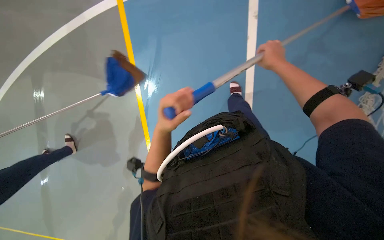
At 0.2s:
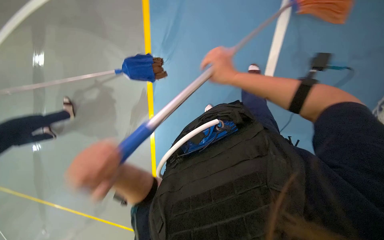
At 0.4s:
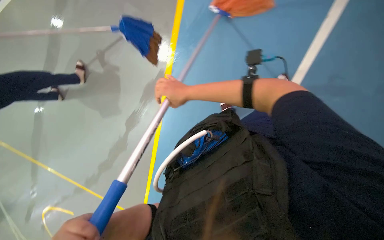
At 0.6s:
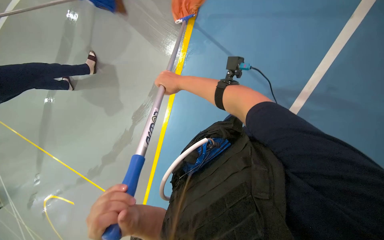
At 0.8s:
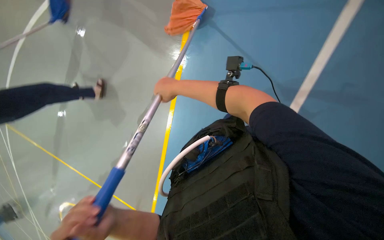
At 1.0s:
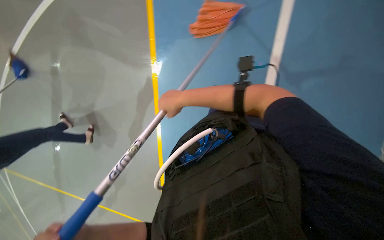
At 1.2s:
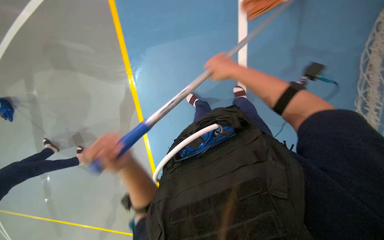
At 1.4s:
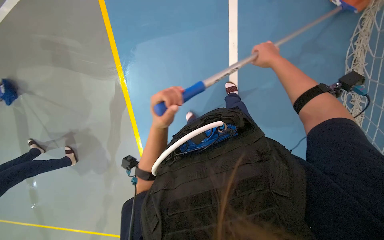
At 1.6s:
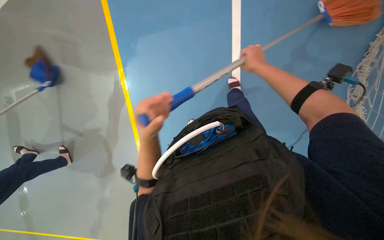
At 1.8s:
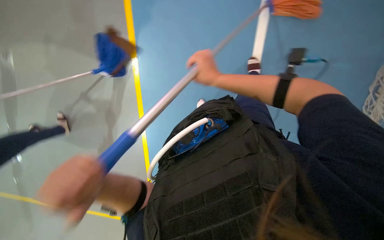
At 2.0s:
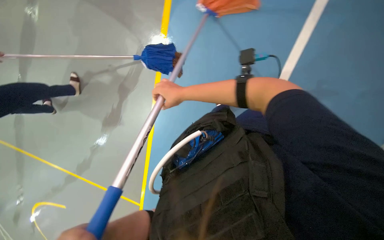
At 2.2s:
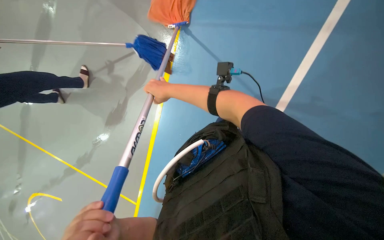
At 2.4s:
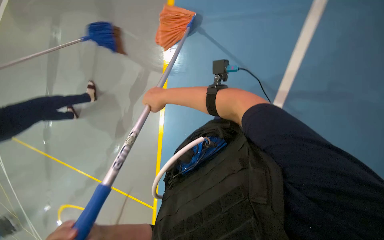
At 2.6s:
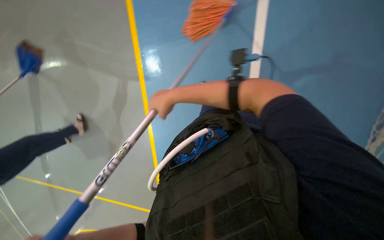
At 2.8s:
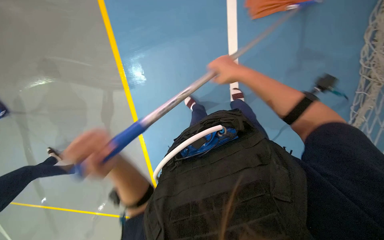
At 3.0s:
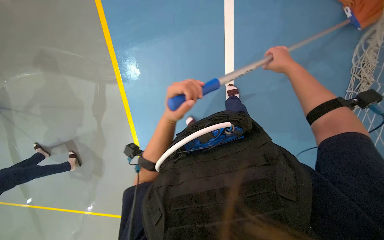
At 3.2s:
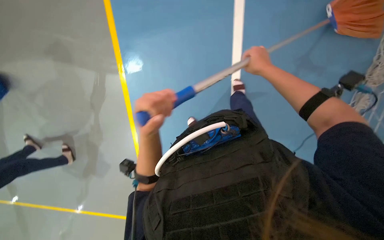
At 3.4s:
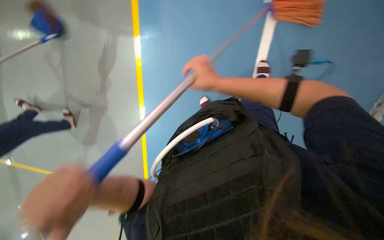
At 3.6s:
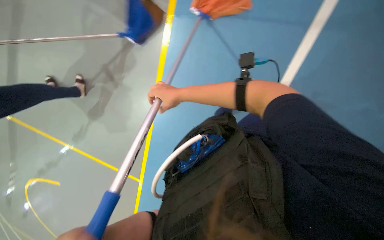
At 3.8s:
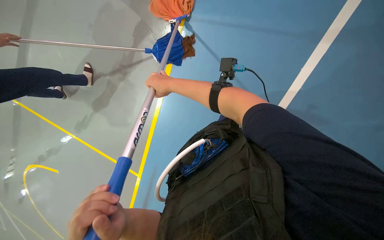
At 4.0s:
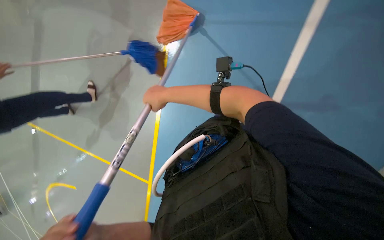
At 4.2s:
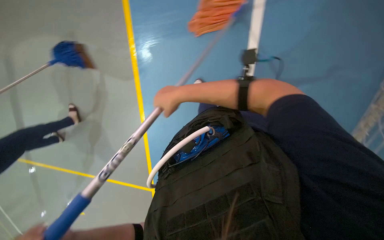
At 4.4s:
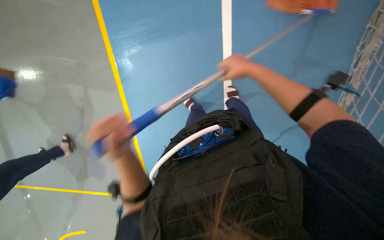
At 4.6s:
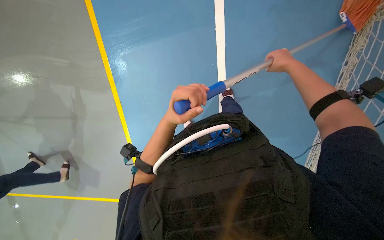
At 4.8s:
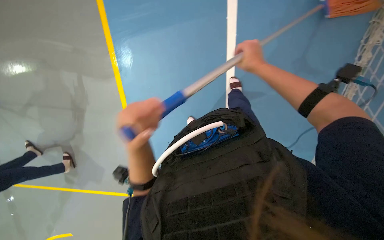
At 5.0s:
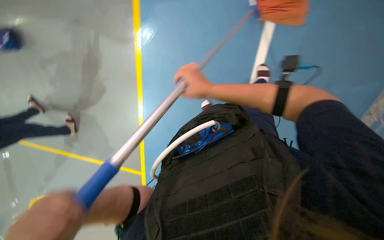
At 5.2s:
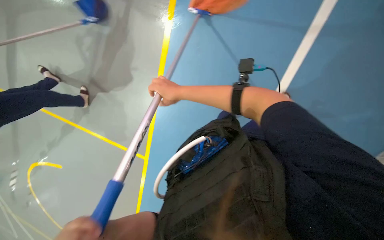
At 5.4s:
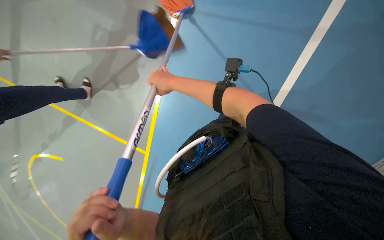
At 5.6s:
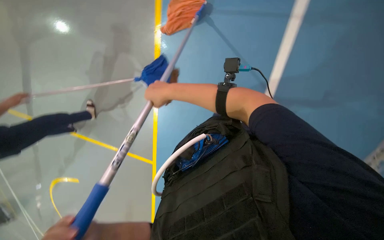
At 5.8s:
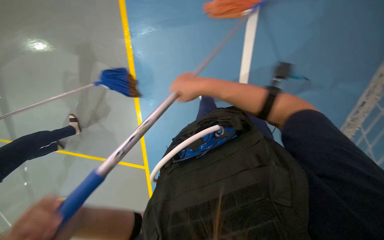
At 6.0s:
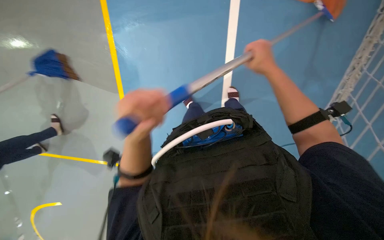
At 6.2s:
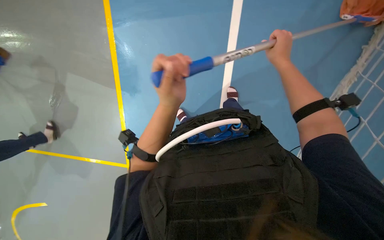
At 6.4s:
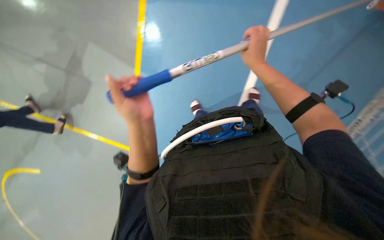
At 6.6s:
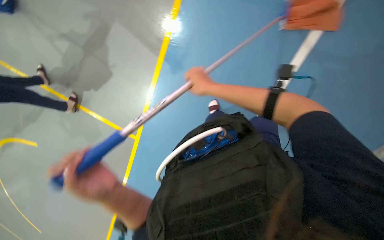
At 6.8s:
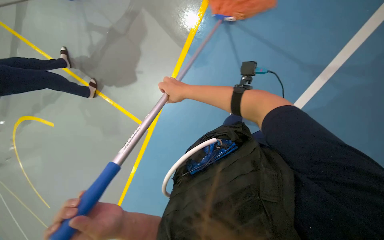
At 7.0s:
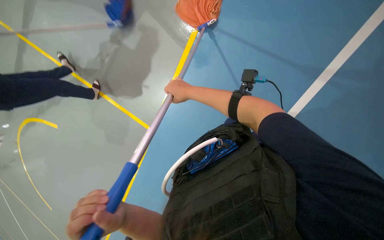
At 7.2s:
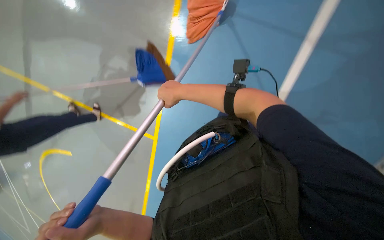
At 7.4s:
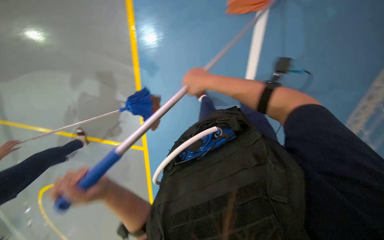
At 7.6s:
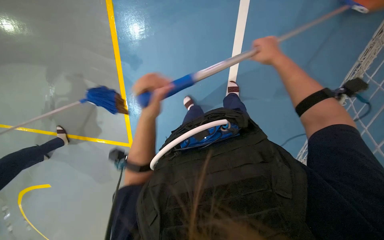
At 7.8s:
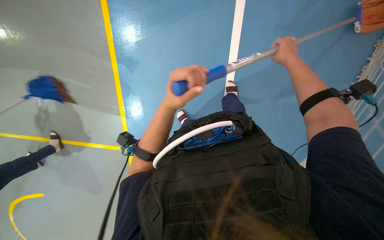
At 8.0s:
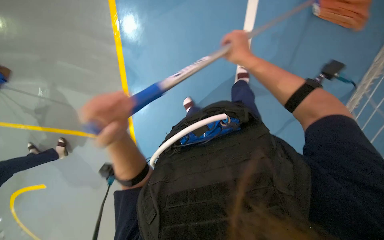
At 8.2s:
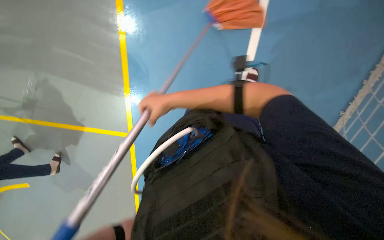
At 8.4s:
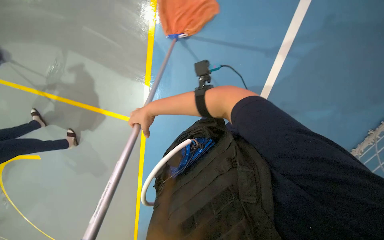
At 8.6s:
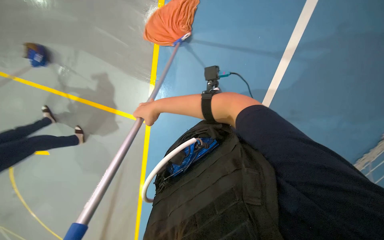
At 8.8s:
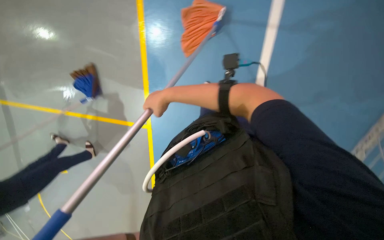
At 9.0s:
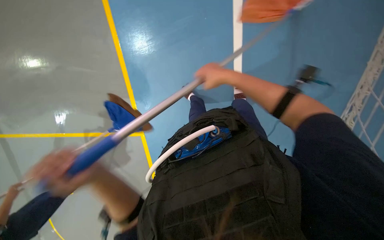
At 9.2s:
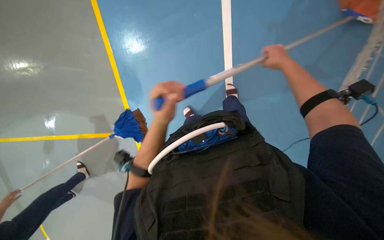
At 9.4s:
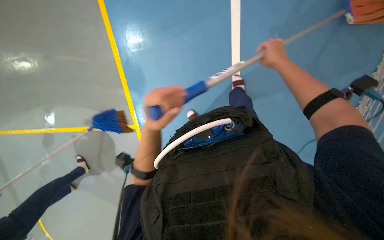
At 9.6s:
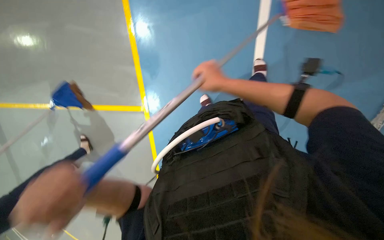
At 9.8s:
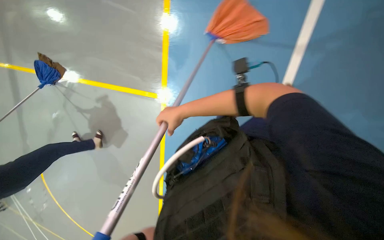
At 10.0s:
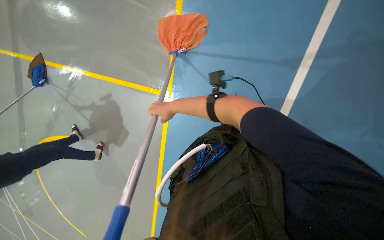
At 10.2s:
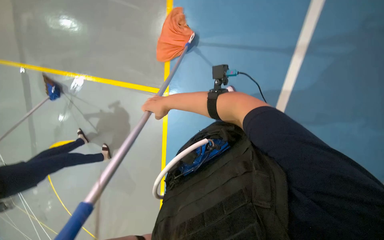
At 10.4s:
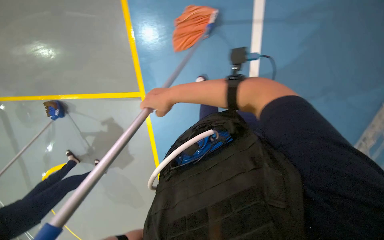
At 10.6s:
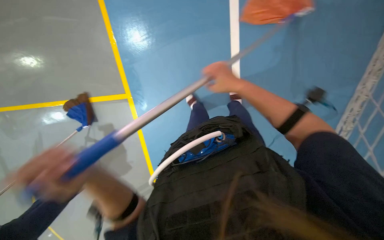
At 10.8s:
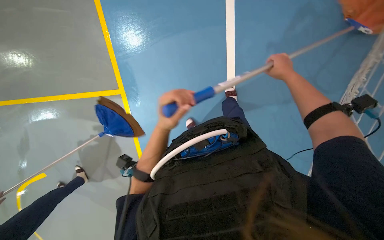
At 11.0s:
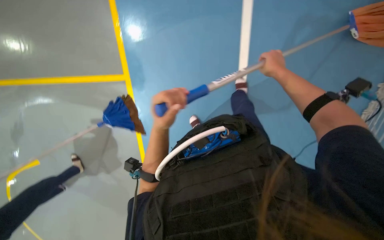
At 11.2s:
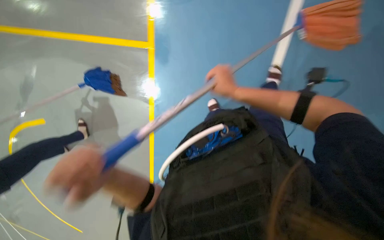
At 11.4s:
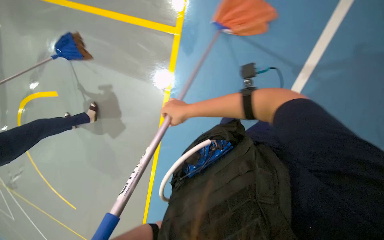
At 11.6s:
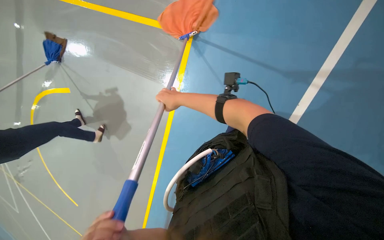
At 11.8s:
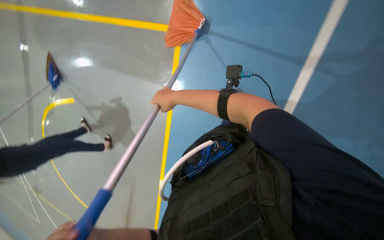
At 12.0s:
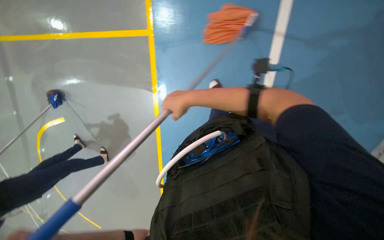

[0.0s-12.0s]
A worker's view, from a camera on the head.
Job: mopping floor.
The whole recording: Mopping sports court floor. The worker mops the blue sports court floor and wrings the mop in a bucket.
1.6s to 3.0s: The right hand travels to the left and back again, approximately 35 cm each way.
3.0s to 4.4s: The camera pitches downward, by roughly 20 degrees. The right hand is displaced to the left by approximately 10 cm.

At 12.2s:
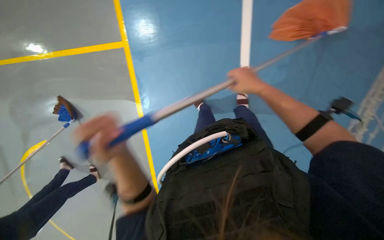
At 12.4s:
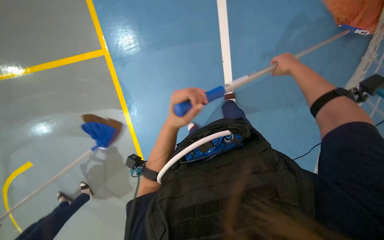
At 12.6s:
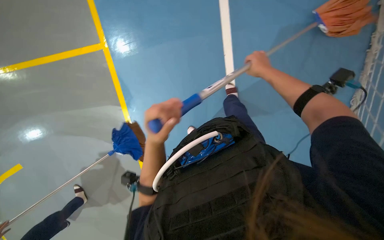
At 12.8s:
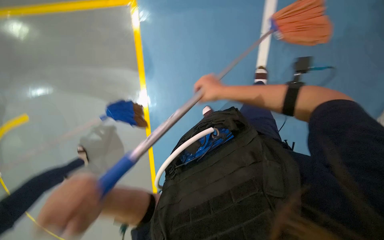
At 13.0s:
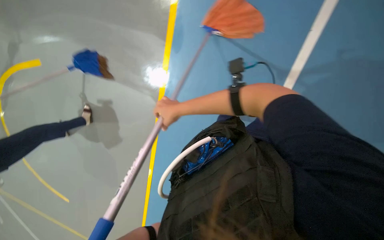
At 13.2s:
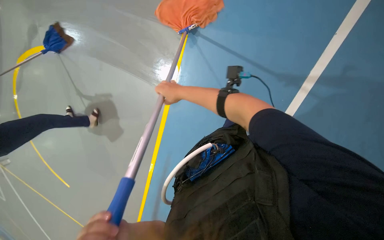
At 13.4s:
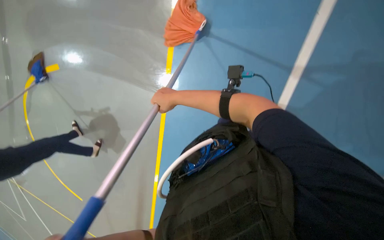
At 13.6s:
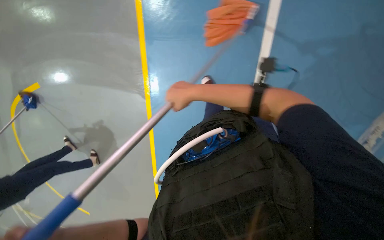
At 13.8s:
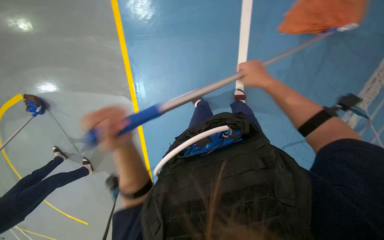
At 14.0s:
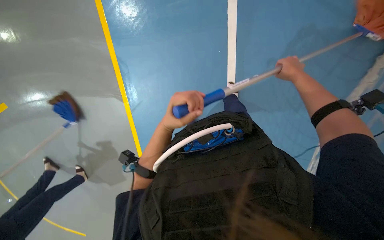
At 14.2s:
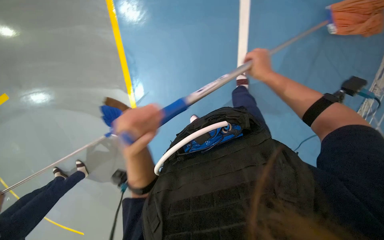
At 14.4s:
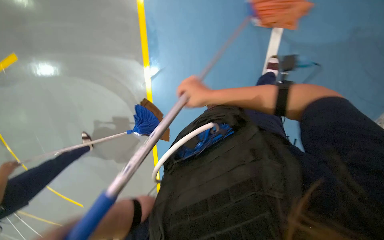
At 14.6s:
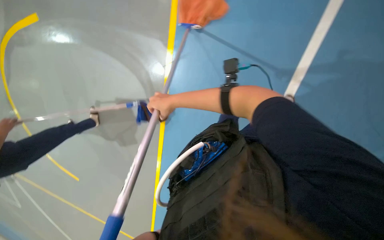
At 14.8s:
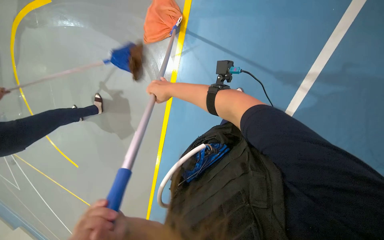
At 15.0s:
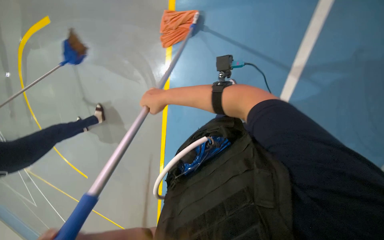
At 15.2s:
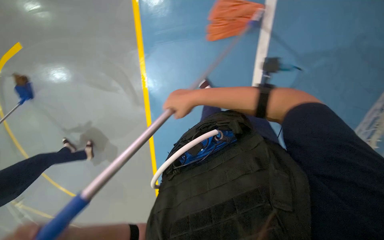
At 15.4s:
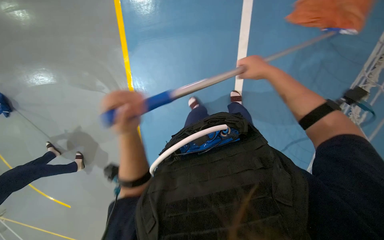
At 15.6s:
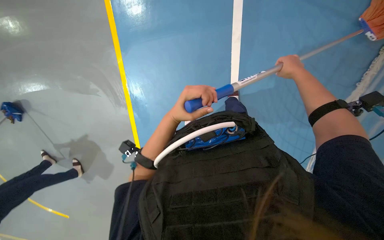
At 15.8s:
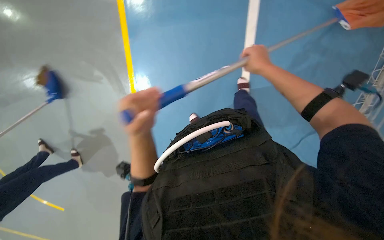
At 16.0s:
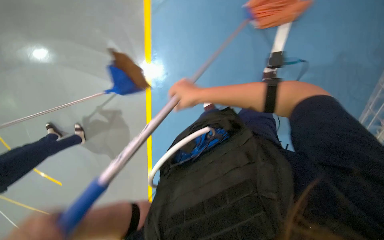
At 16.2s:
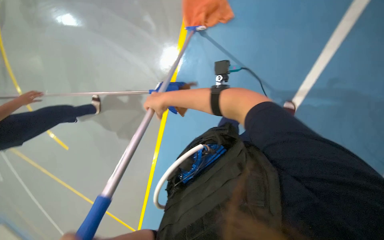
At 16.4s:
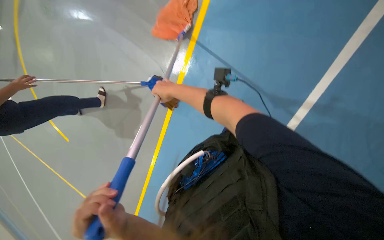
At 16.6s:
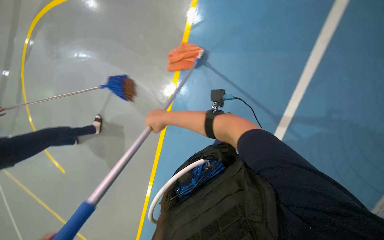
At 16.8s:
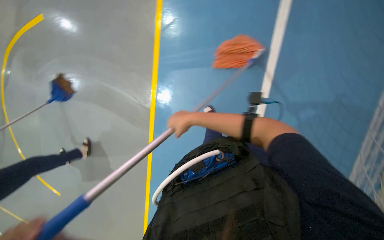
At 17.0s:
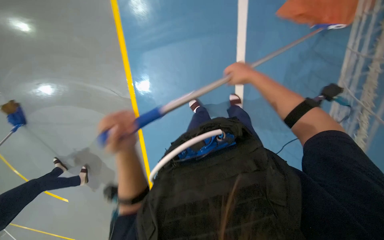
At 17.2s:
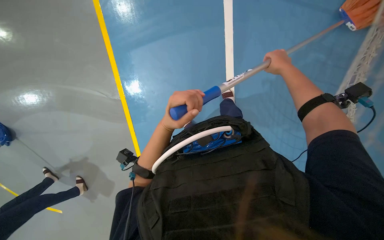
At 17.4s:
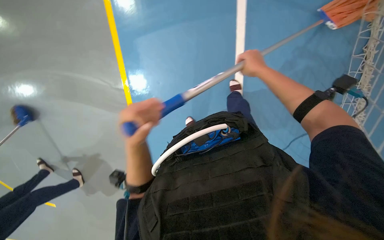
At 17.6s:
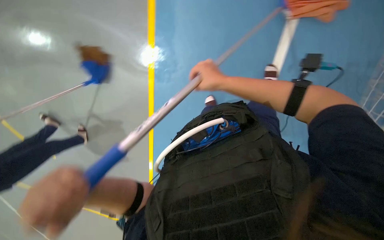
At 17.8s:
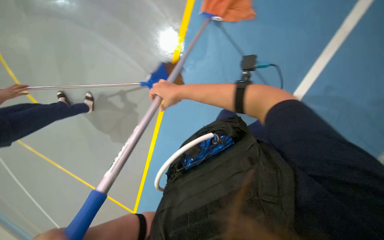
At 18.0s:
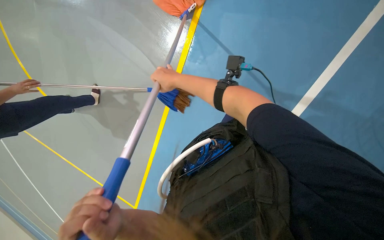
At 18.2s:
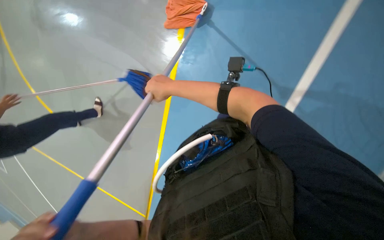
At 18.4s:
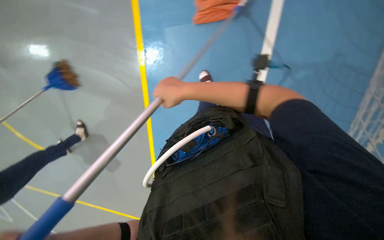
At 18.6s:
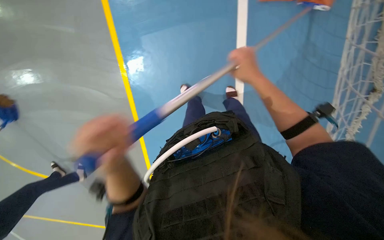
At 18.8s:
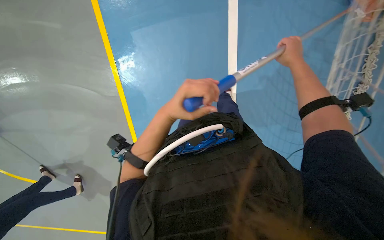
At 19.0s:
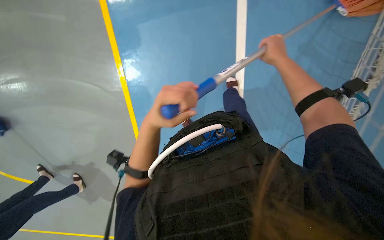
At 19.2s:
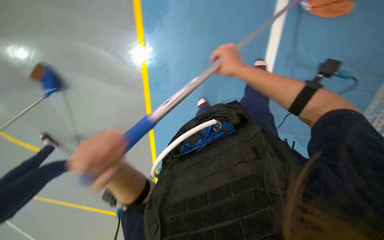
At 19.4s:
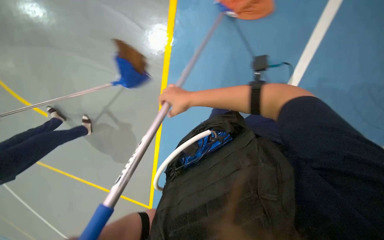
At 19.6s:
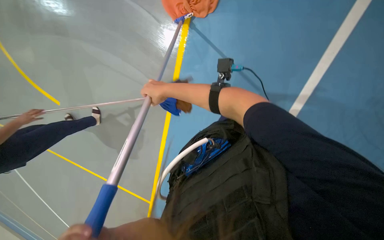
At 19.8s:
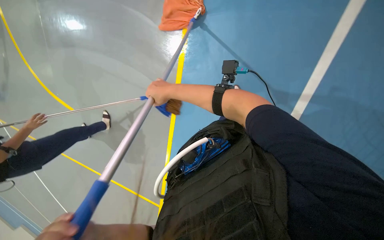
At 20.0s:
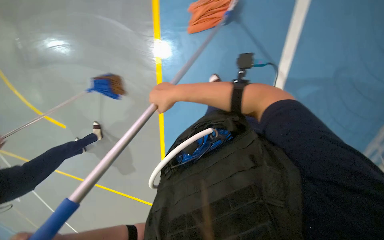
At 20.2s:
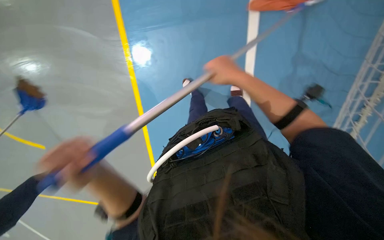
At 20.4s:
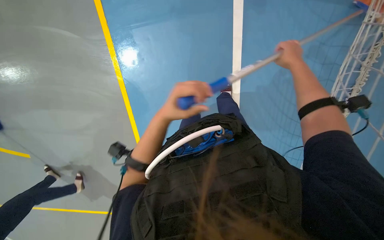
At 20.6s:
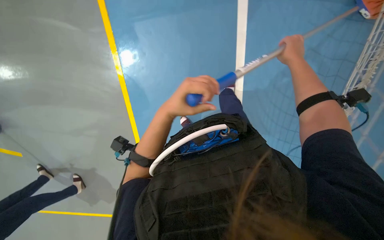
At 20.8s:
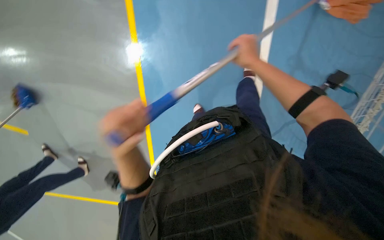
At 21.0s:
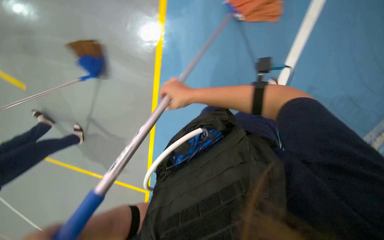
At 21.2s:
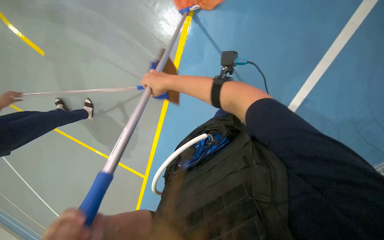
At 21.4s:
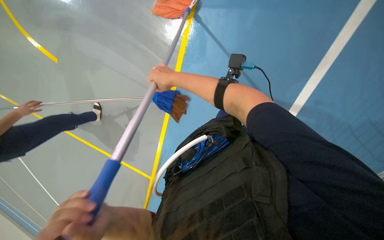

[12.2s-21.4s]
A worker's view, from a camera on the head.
Job: mopping floor.
The whole recording: Mopping sports court floor. The worker mops the blue sports court floor and wrings the mop in a bucket.
12.2s to 13.8s: The scene turns some 25 degrees counterclockwise in the picture. The right hand moves left and right over roughly 40 cm, changing direction 2 times.
13.8s to 15.2s: The right hand goes left and right, some 40 cm each way, reversing 2 times.
16.8s to 18.4s: The right hand moves nearer to the camera, roughly 15 cm, and reaches roughly 15 cm to the right, then returns.
